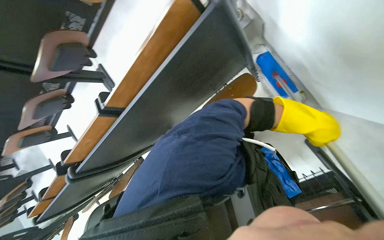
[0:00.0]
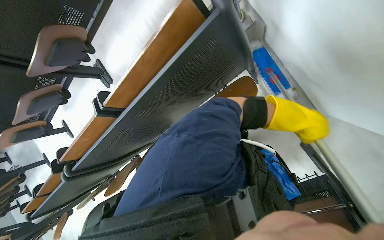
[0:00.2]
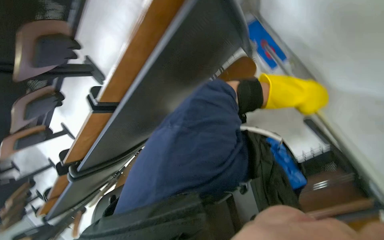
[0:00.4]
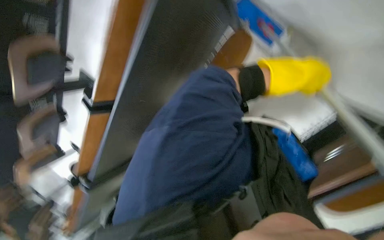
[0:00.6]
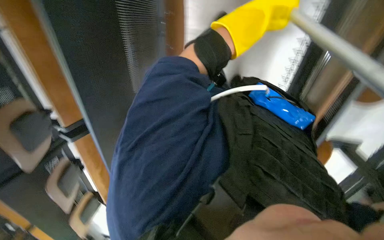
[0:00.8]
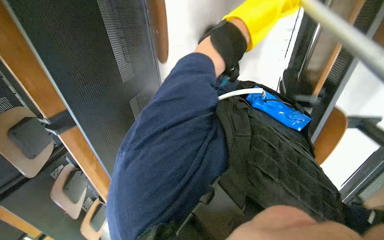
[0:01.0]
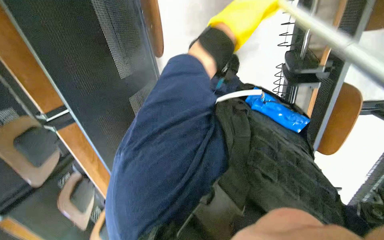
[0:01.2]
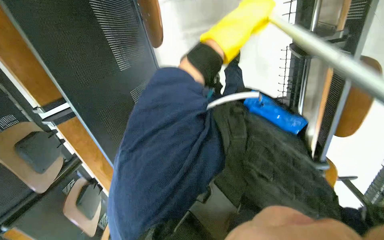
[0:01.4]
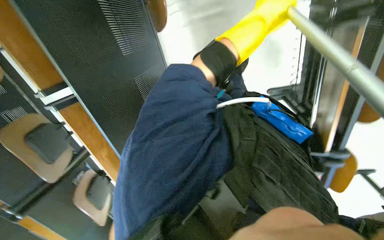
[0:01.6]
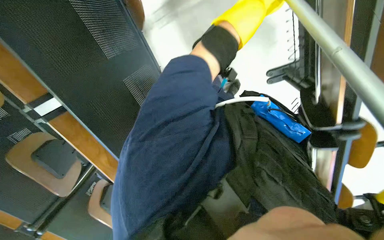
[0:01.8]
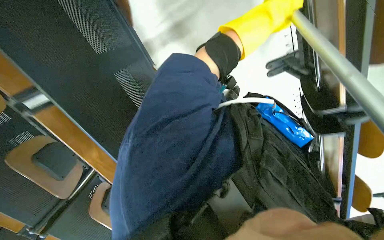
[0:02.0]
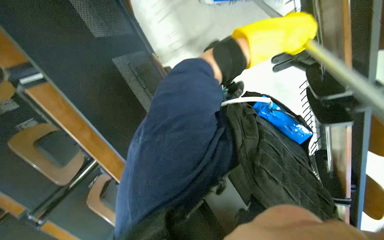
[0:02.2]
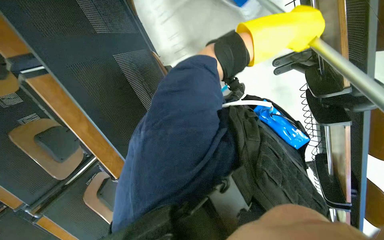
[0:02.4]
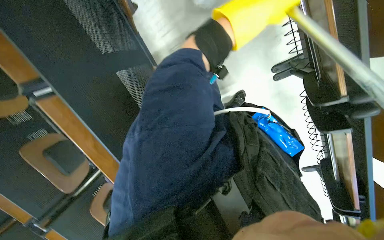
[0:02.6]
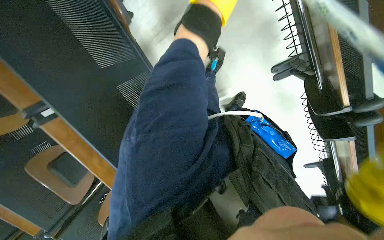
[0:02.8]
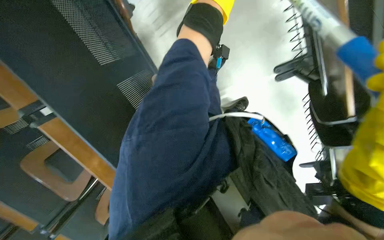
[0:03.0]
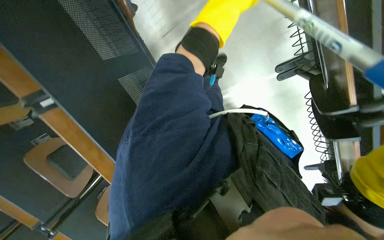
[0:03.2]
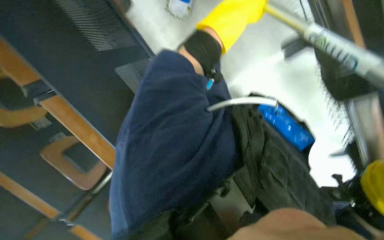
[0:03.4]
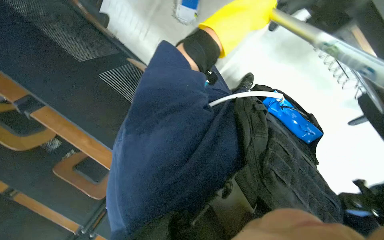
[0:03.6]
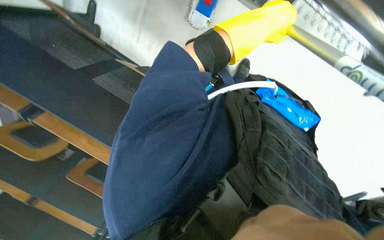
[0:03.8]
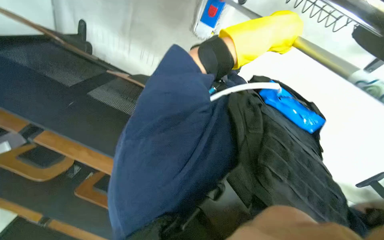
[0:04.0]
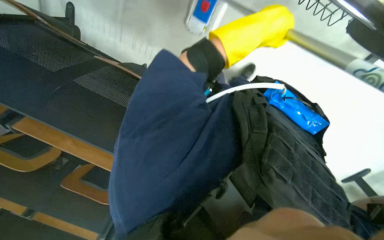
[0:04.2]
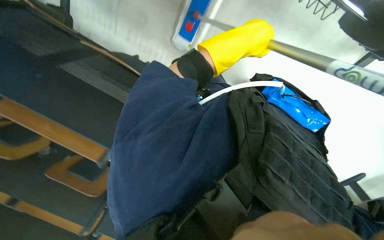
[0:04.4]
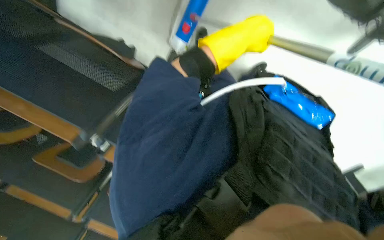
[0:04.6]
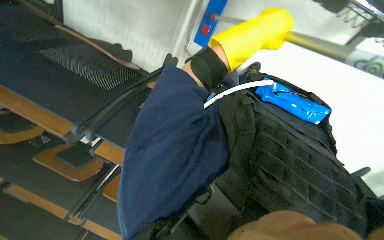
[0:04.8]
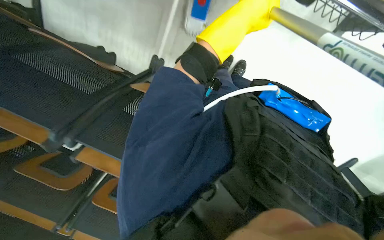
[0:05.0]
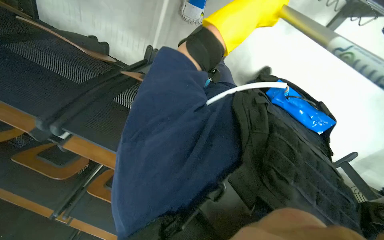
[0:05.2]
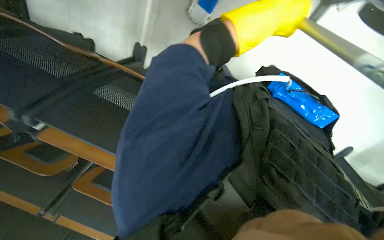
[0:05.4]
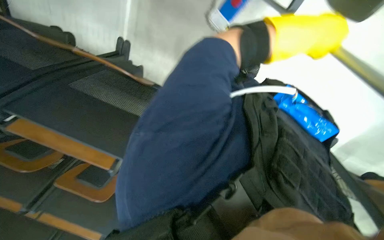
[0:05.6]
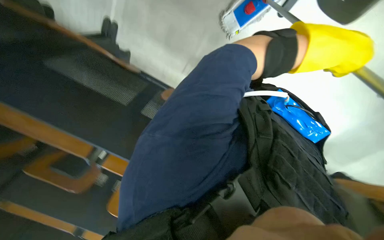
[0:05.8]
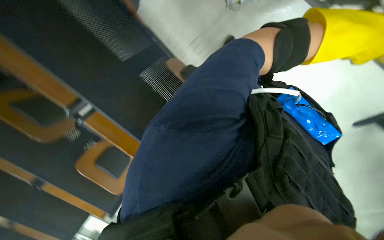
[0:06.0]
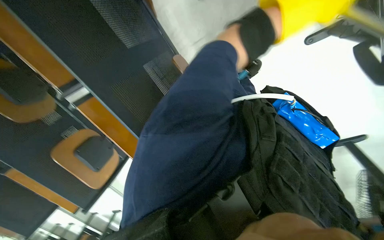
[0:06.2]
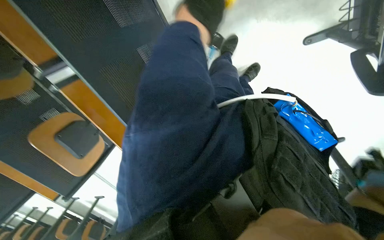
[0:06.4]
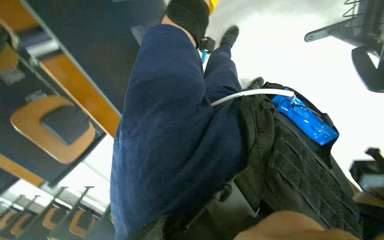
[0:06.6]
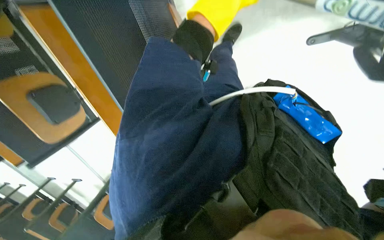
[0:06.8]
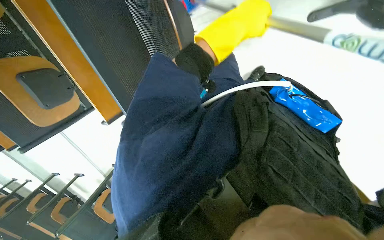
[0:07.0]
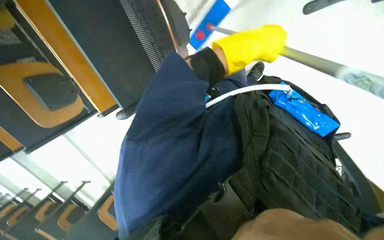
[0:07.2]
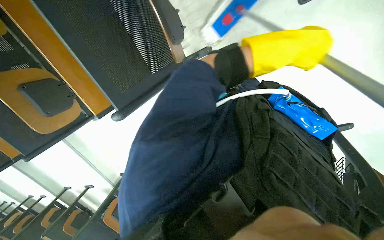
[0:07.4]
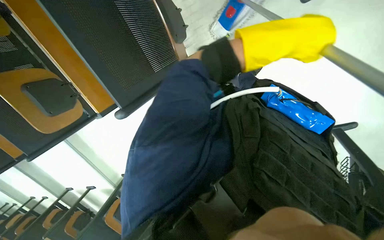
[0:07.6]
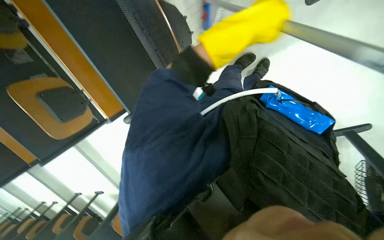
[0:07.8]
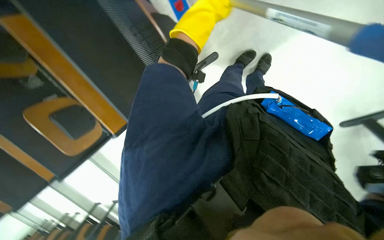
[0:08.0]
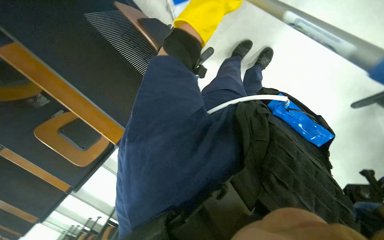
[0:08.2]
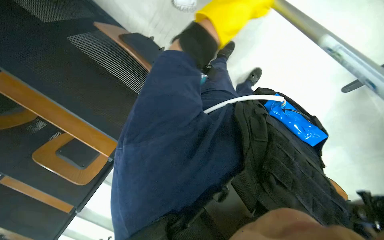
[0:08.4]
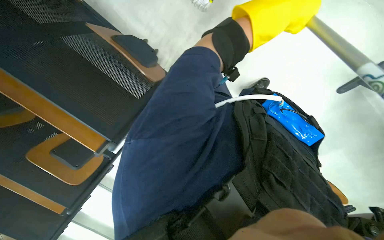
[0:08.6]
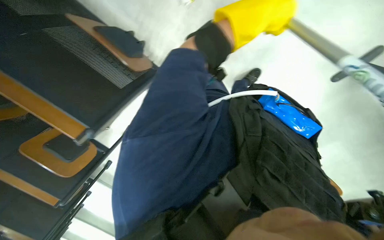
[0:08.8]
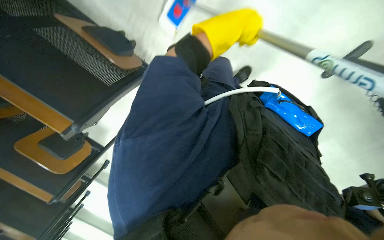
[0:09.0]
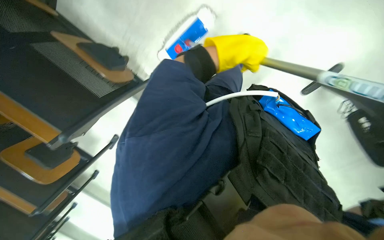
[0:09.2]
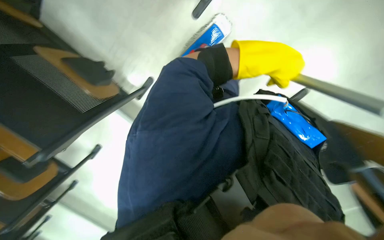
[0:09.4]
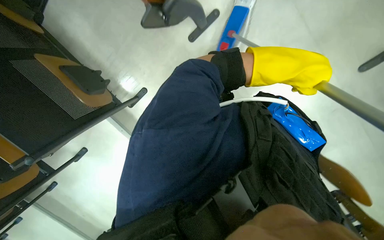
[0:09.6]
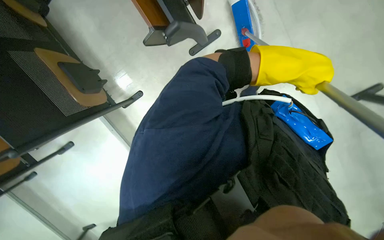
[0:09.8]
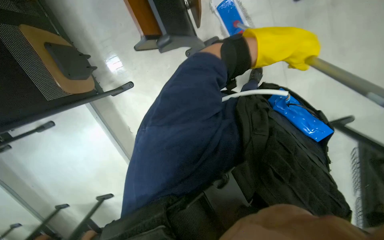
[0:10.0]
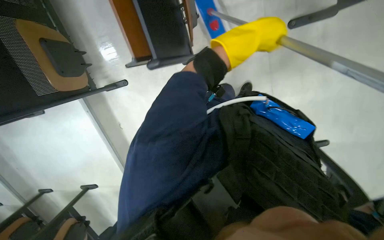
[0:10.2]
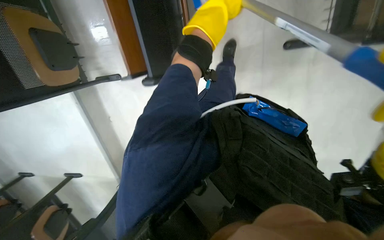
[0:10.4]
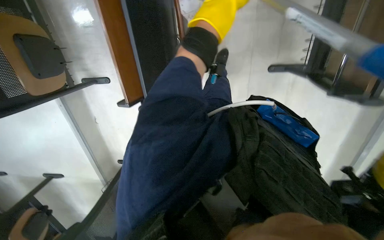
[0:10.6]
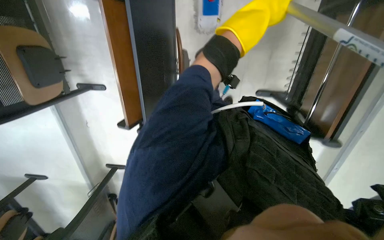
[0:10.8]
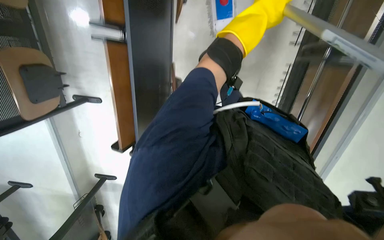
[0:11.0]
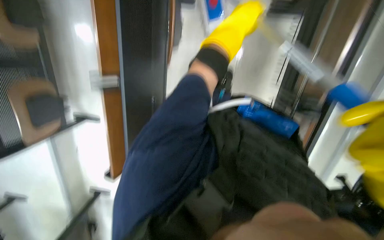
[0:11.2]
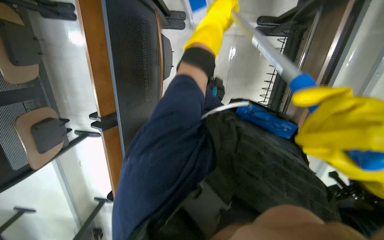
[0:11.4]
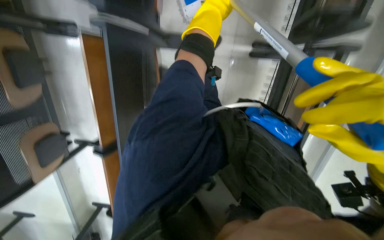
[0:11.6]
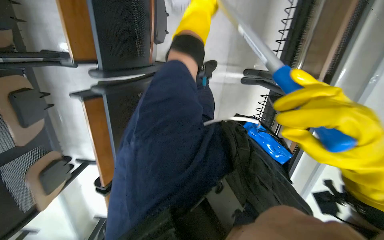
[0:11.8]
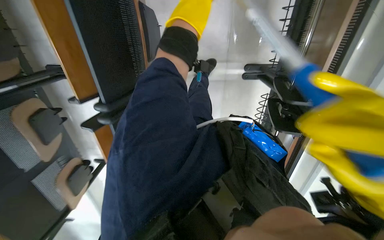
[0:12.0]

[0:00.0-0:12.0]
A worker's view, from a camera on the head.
Job: mopping floor.
The whole recording: Mopping classroom floor. The worker mops the classroom floor with a long-handled mop.
0:00.0 to 0:01.6: The view tips downward by some 10 degrees. Everything in view rotates about 55 degrees counterclockwise.
0:01.6 to 0:03.0: The left hand heads up the picture and to the left, covering about 10 cm.
0:03.0 to 0:04.4: The left hand goes approximately 15 cm down the picture.
0:04.4 to 0:06.0: The camera sweeps to the right, by roughly 20 degrees. The left hand shifts some 15 cm to the right.
0:10.4 to 0:12.0: The camera pitches upward, by some 20 degrees.

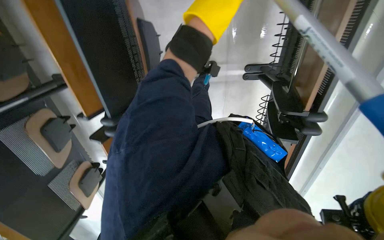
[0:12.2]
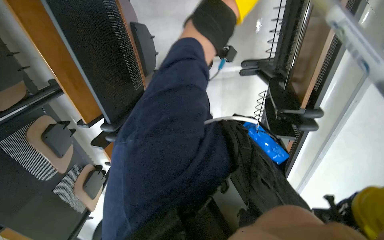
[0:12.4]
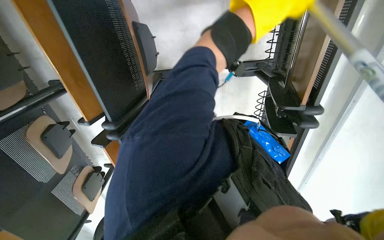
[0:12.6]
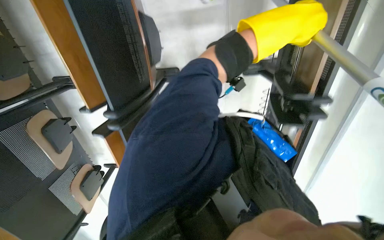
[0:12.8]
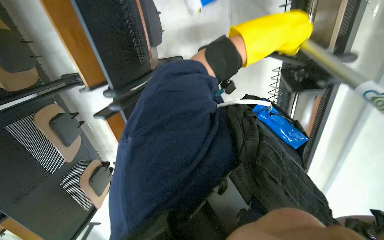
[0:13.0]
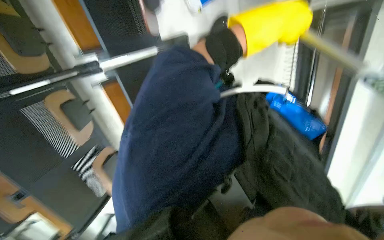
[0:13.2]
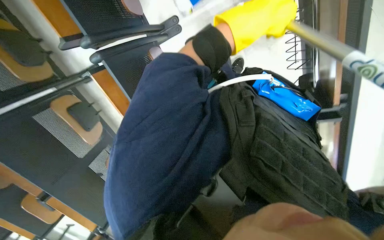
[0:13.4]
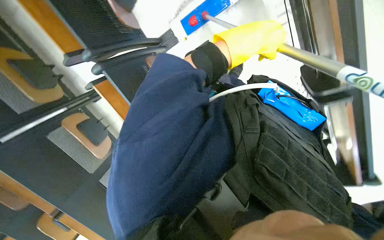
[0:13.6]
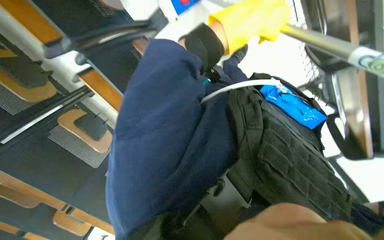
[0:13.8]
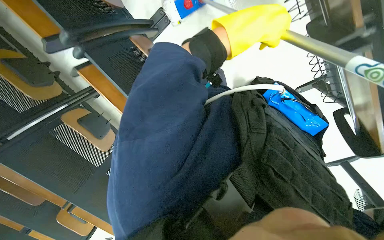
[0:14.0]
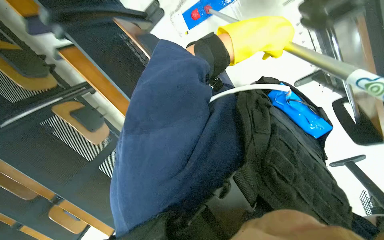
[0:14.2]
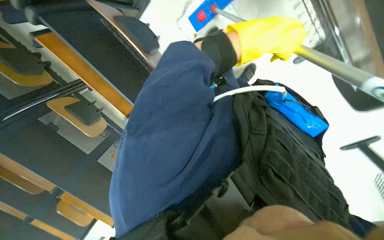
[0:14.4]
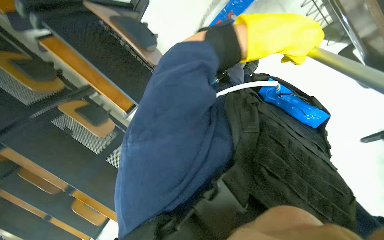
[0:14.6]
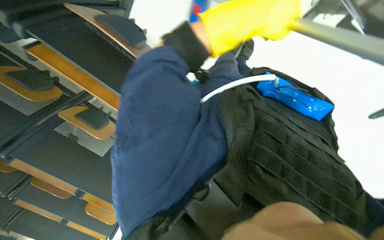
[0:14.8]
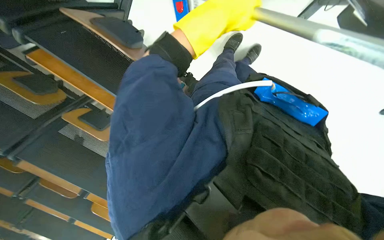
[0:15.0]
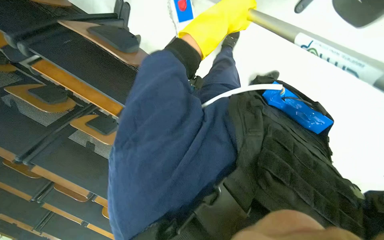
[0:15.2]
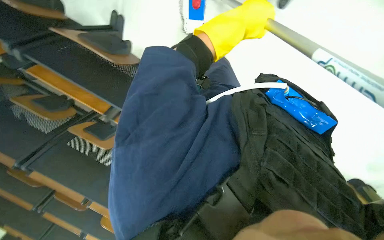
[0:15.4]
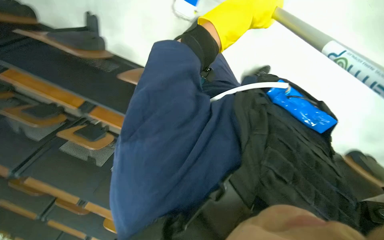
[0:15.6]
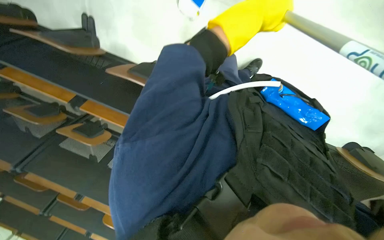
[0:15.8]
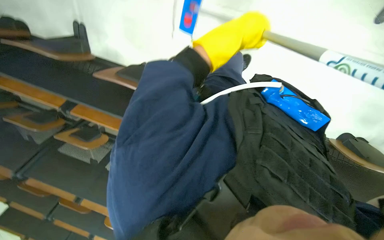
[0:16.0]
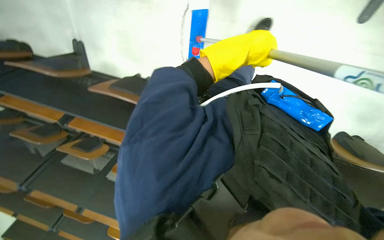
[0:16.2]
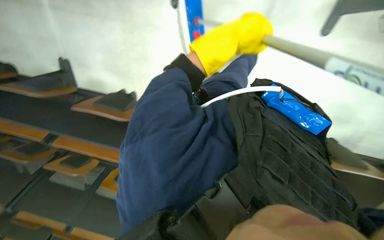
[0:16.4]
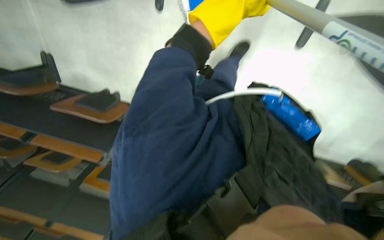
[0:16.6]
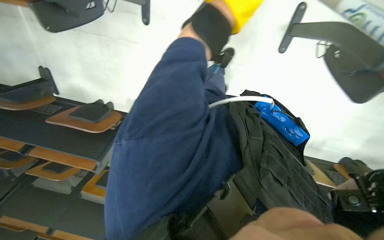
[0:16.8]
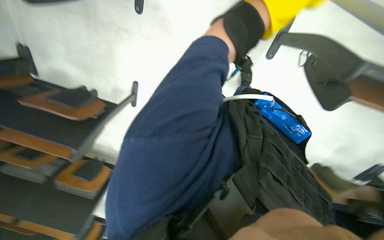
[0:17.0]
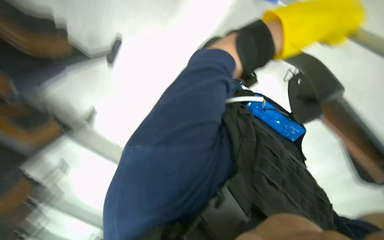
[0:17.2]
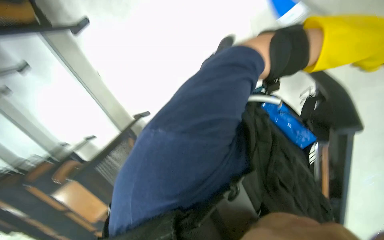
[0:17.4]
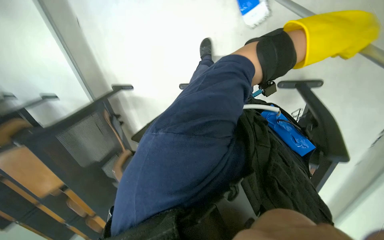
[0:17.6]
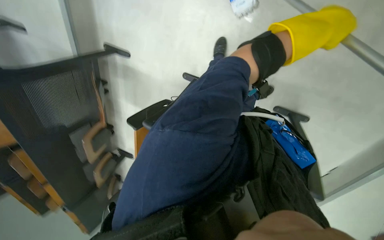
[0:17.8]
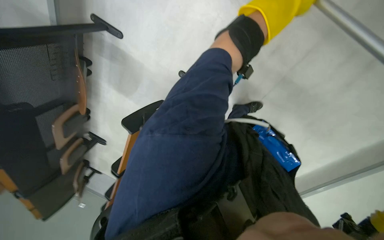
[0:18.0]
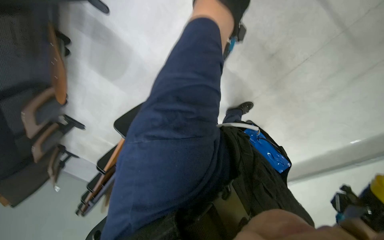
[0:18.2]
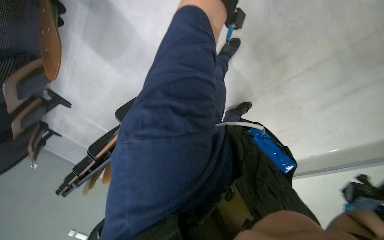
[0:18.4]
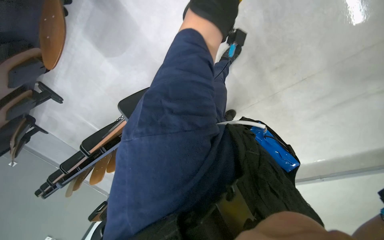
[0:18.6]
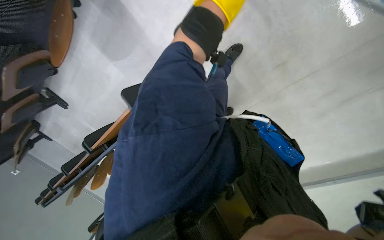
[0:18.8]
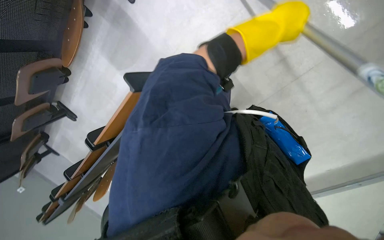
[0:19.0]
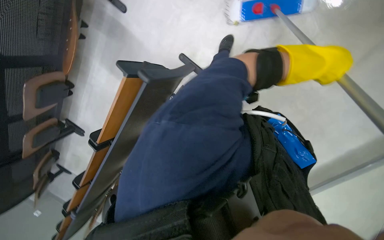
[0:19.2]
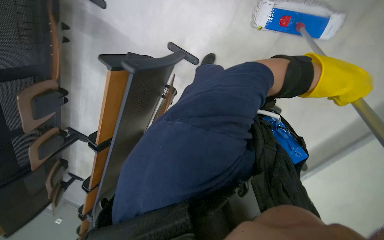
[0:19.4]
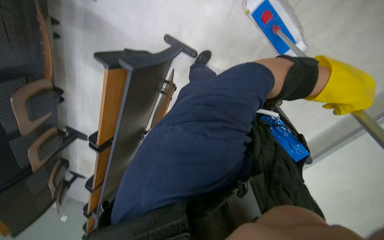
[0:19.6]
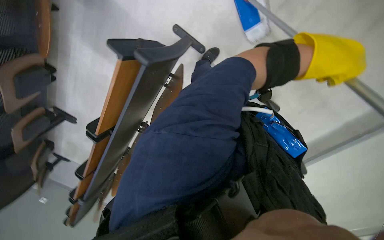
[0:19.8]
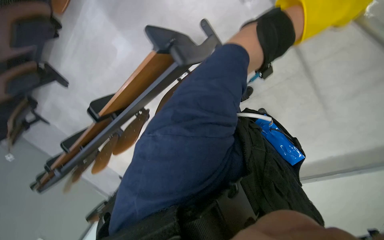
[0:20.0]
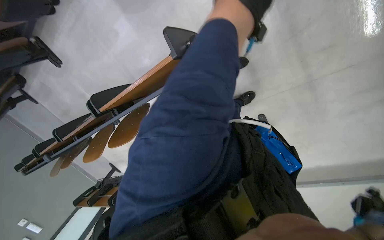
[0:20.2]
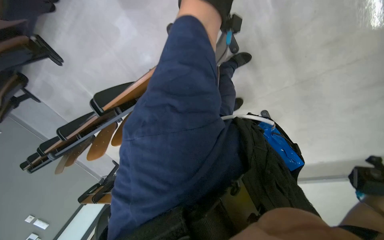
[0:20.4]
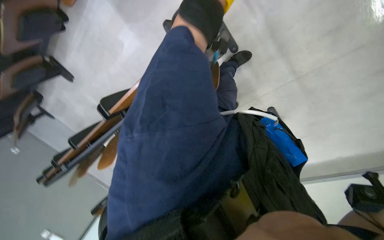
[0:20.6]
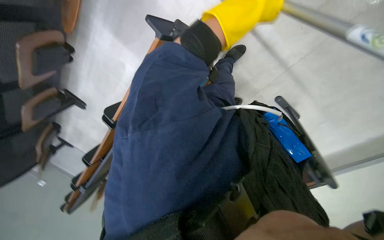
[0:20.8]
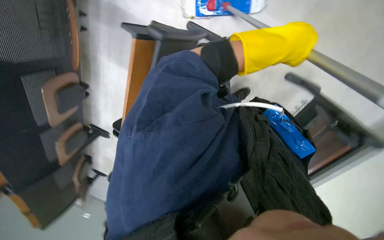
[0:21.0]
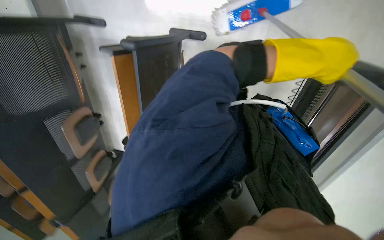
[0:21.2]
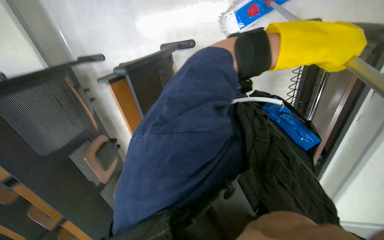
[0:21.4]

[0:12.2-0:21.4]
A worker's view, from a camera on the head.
Job: mopping floor.
The whole recording: Mopping classroom floor. The worker mops the classroom floor with a long-handled mop.
0:16.8 to 0:18.4: The wearer moves approximately 50 cm. The camera sweeps to the right, by approximately 45 degrees. The scene turns some 35 degrees clockwise in the picture.
0:18.4 to 0:19.8: The camera pitches downward, by some 10 degrees.
0:19.8 to 0:21.4: The camera is aimed roughly 20 degrees further to the left. The scene rotates counterclockwise by about 30 degrees.
